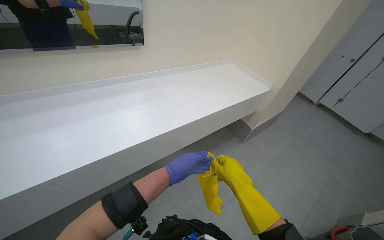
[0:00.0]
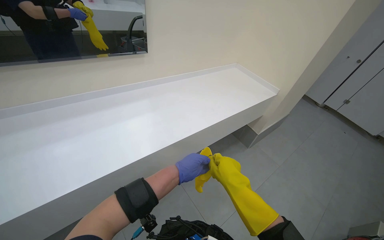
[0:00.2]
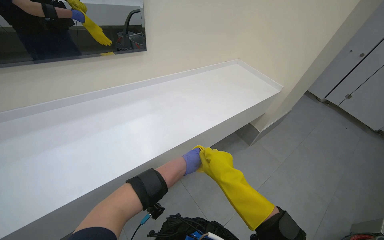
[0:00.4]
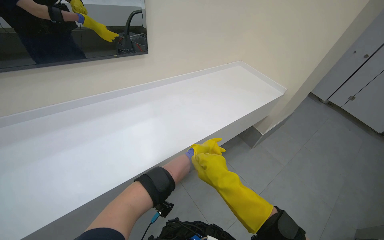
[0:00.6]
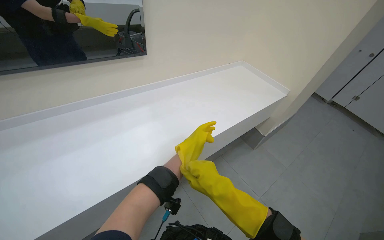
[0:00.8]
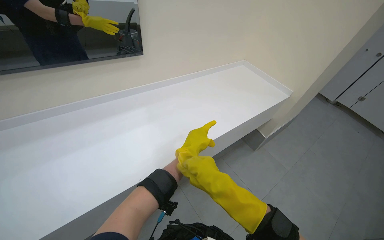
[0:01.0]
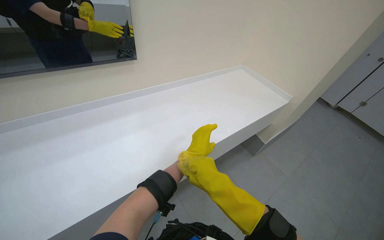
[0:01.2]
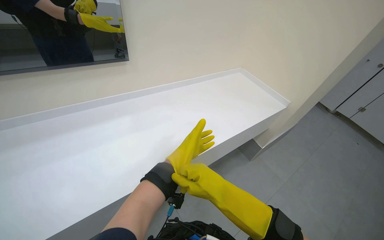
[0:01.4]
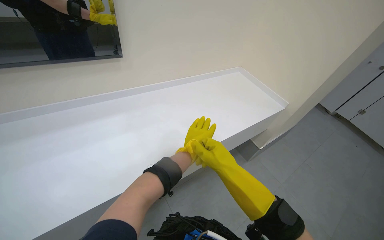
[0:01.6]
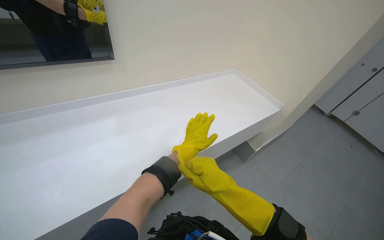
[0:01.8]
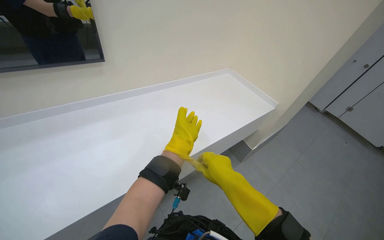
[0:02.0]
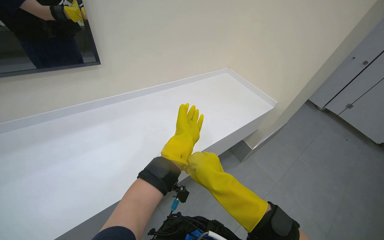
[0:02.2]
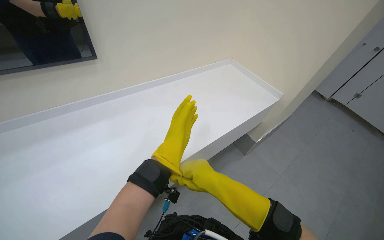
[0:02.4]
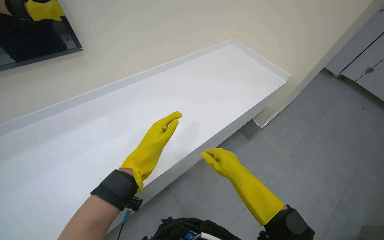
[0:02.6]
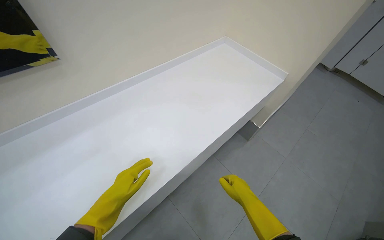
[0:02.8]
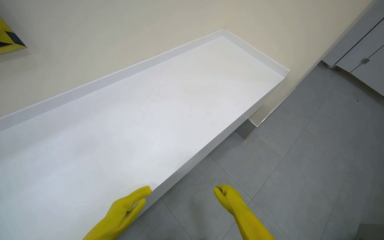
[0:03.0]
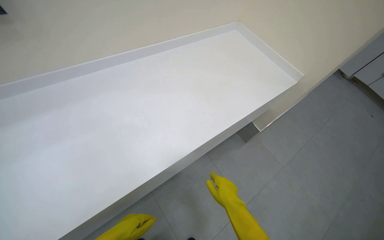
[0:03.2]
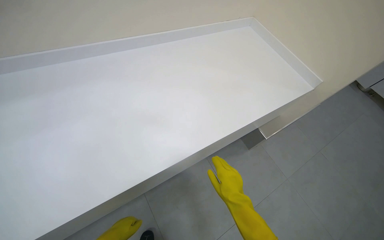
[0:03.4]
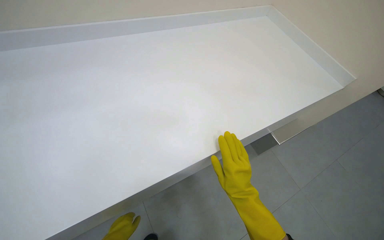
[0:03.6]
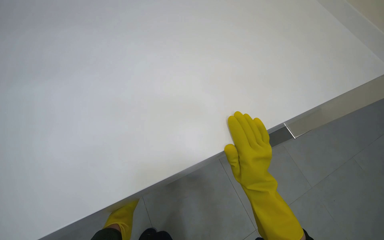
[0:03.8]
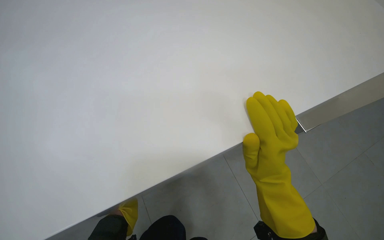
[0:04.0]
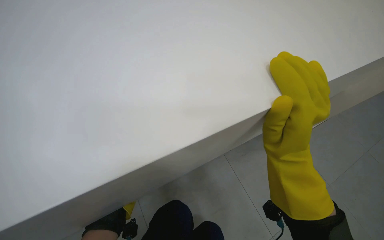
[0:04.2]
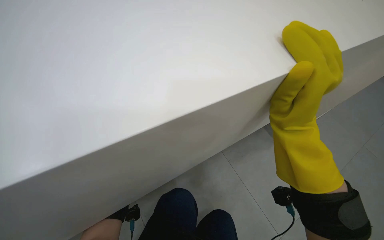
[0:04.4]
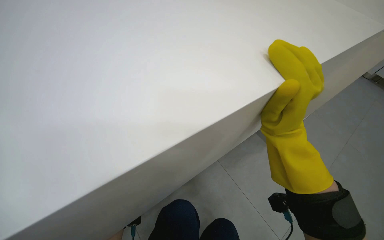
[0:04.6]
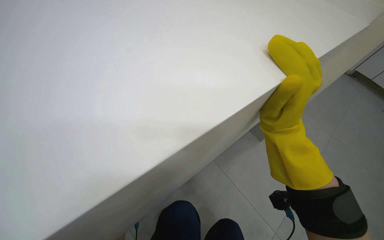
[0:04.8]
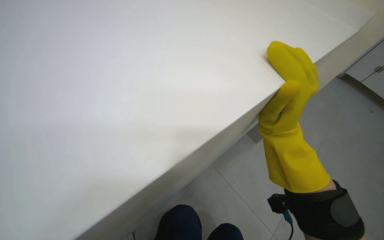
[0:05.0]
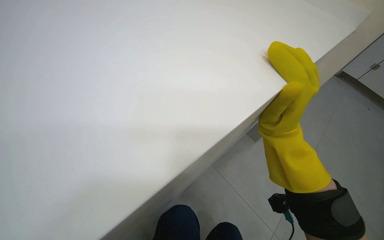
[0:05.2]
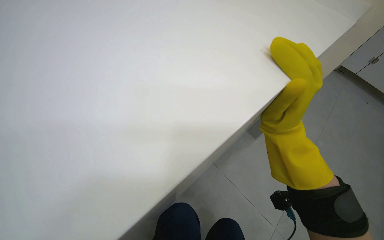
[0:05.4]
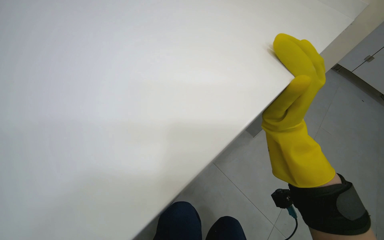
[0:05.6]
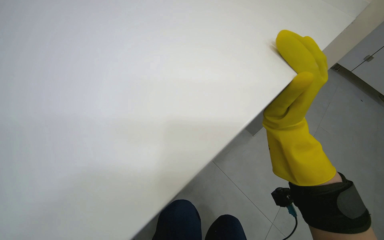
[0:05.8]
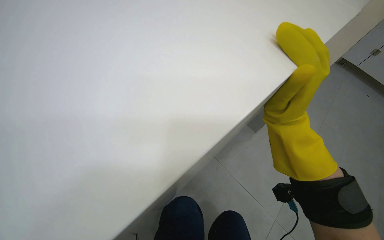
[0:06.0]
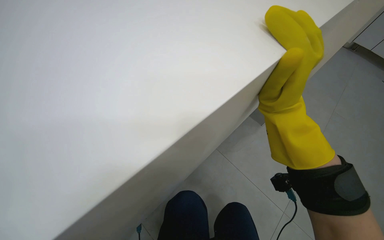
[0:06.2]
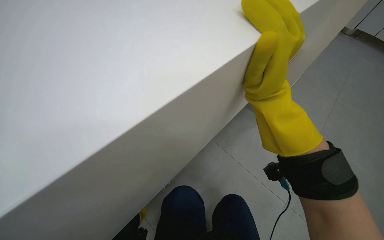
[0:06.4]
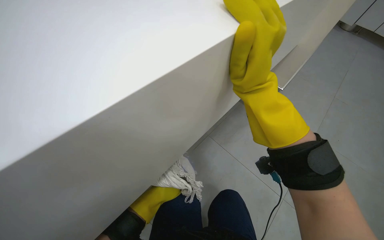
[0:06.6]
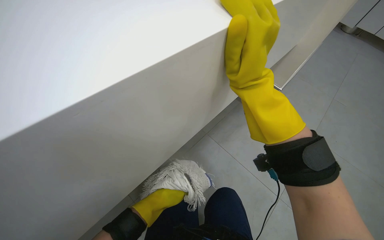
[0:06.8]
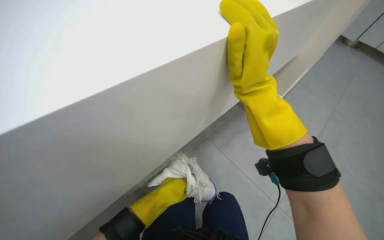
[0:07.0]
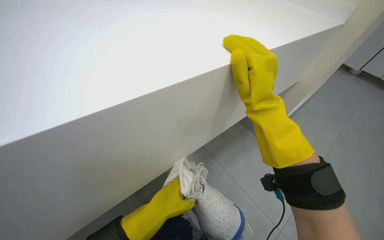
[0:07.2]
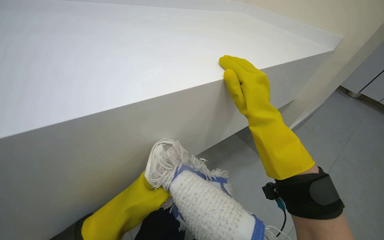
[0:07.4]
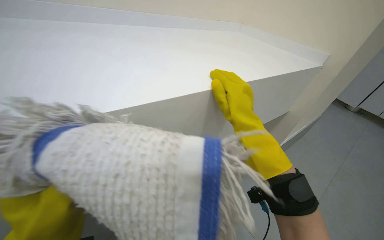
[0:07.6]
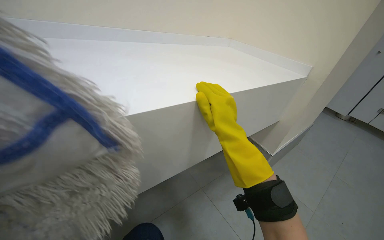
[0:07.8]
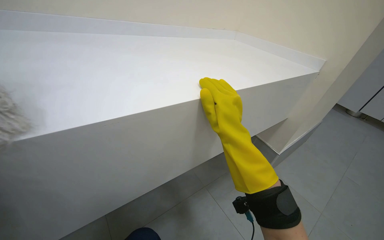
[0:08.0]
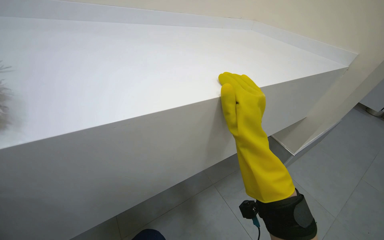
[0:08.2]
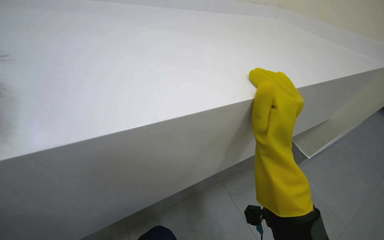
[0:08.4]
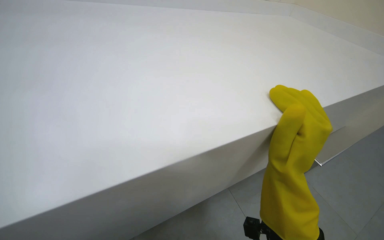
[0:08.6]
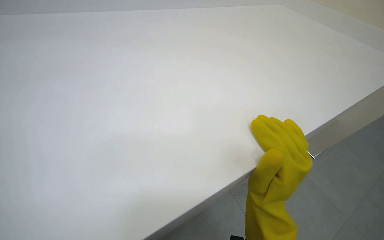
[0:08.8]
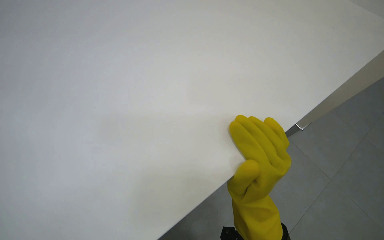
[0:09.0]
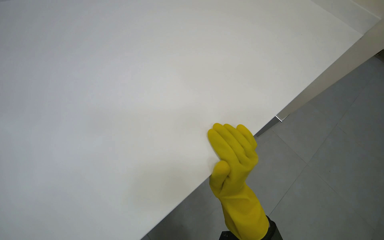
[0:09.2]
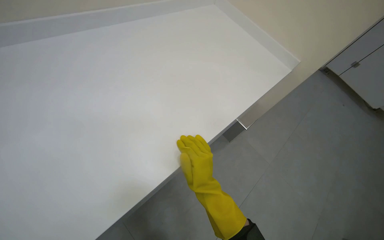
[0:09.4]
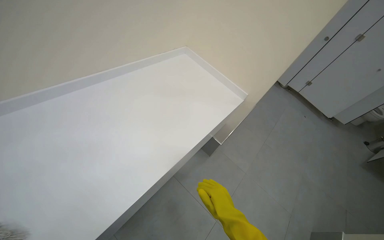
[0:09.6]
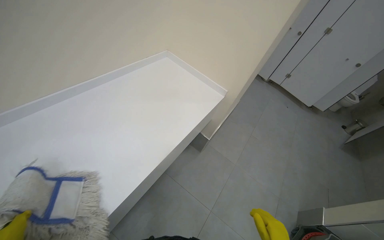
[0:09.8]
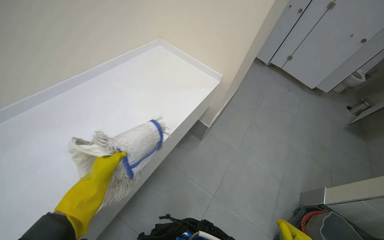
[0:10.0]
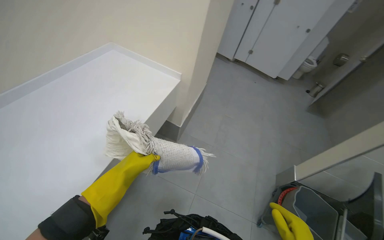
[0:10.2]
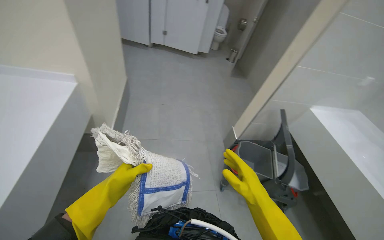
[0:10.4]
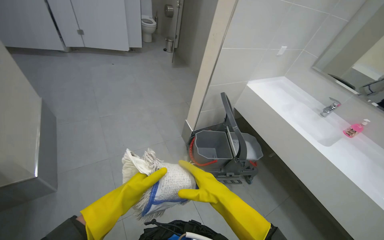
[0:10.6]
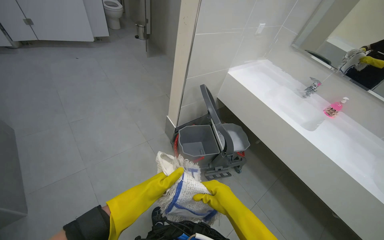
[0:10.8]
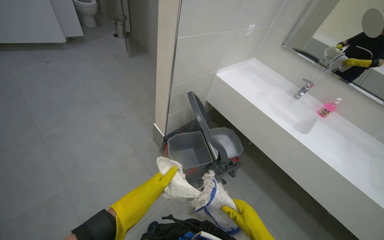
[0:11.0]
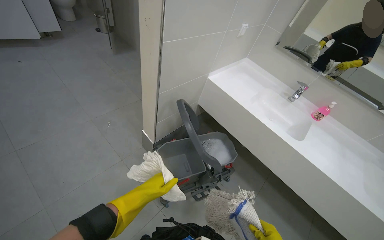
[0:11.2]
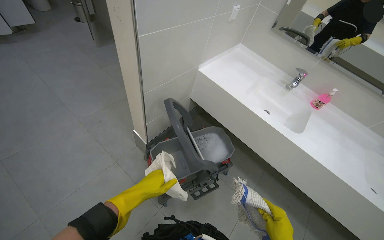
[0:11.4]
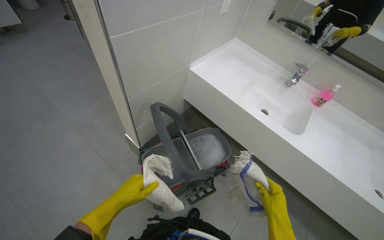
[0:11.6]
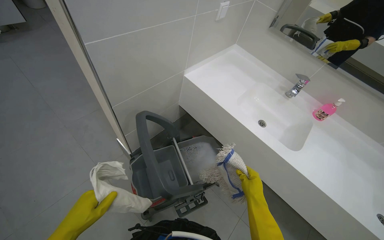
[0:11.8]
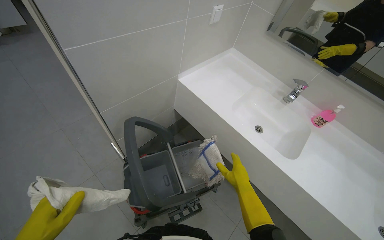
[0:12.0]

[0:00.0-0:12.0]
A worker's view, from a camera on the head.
Job: organizing items.
The whole recording: Organizing equipment for cleaning. The worker organizes the equipment for cleaning.
0:00.0 to 0:01.6: The right hand is displaced farther from the camera by some 10 cm.
0:01.6 to 0:03.0: The left hand travels to the left and down the picture by about 25 cm.
0:03.0 to 0:04.4: The camera travels roughly 40 cm.
0:06.0 to 0:07.6: The camera pitches upward, by about 15 degrees.
0:07.6 to 0:09.0: The camera pitches downward, by approximately 20 degrees.
0:09.0 to 0:10.4: The camera travels some 50 cm. The head turns to the right by about 60 degrees.
0:10.4 to 0:12.0: The wearer moves approximately 80 cm. The head rotates roughly 40 degrees to the right. The view tilts roughly 15 degrees downward.

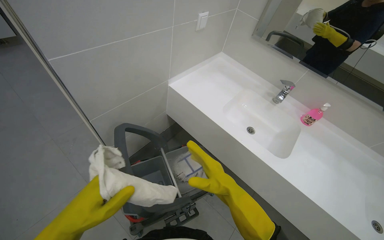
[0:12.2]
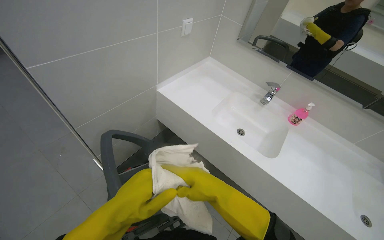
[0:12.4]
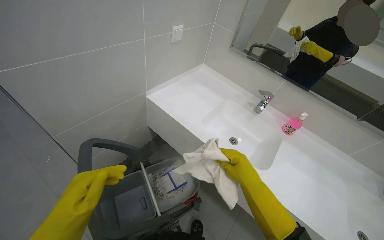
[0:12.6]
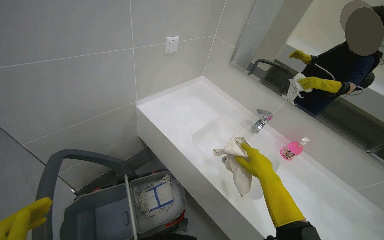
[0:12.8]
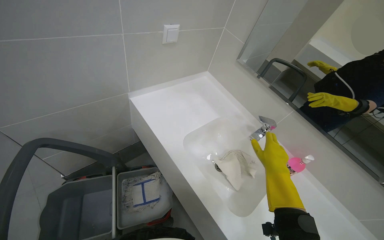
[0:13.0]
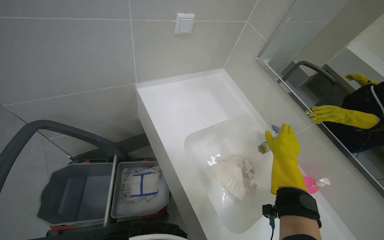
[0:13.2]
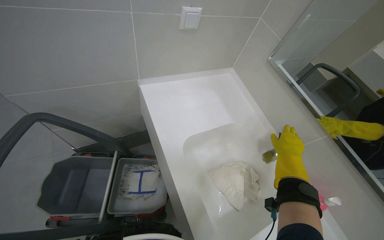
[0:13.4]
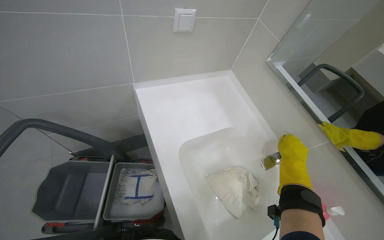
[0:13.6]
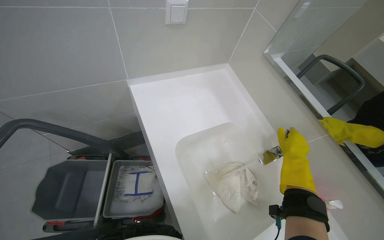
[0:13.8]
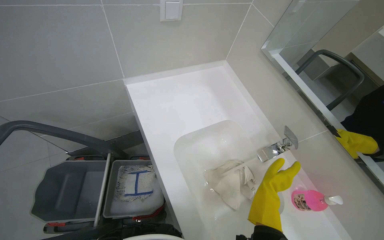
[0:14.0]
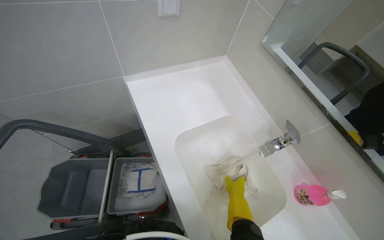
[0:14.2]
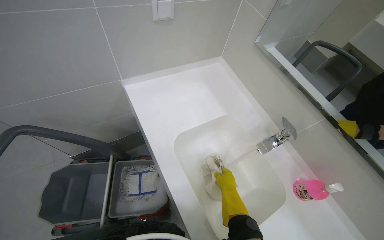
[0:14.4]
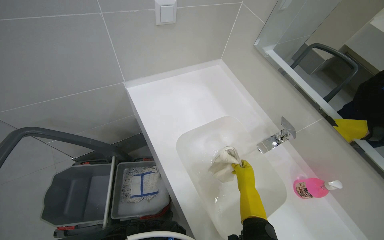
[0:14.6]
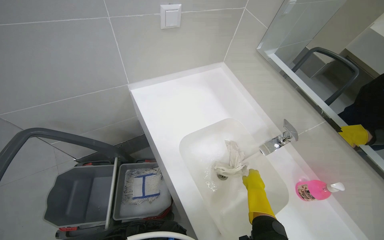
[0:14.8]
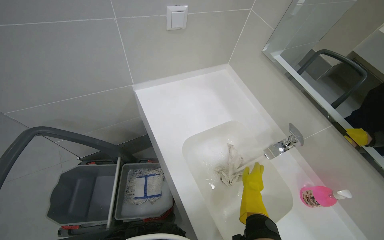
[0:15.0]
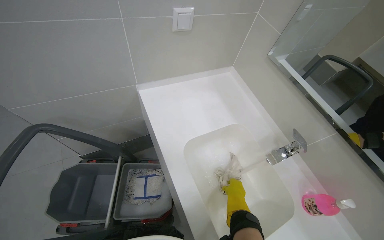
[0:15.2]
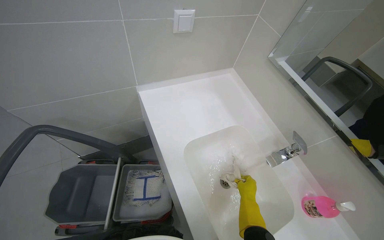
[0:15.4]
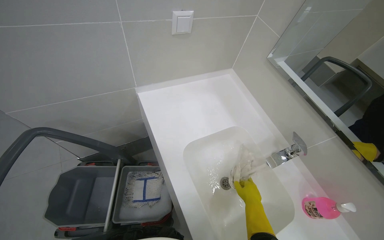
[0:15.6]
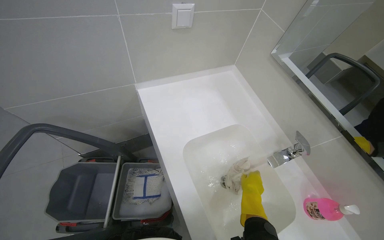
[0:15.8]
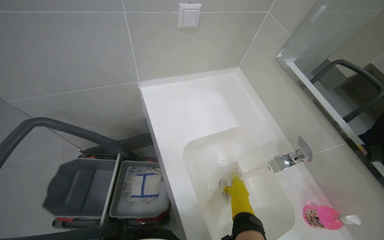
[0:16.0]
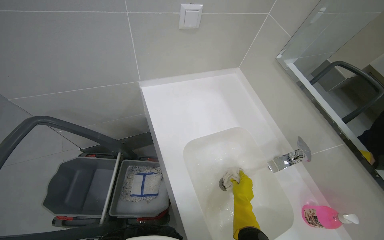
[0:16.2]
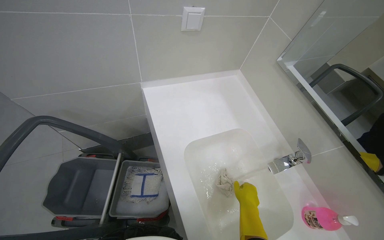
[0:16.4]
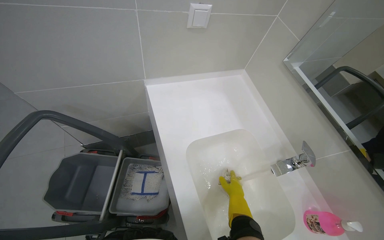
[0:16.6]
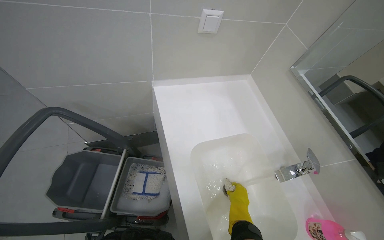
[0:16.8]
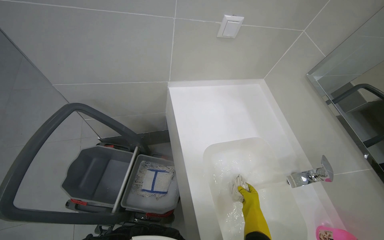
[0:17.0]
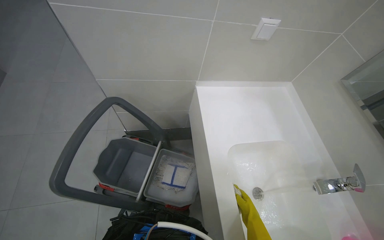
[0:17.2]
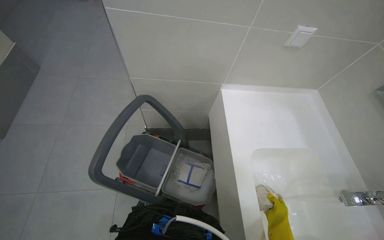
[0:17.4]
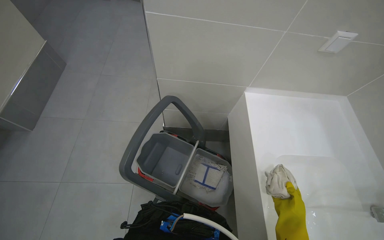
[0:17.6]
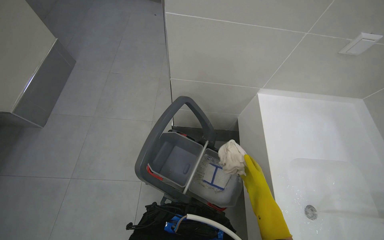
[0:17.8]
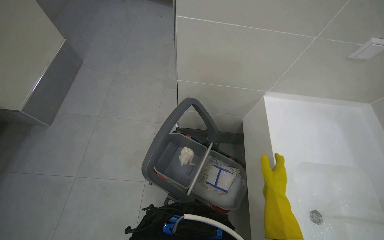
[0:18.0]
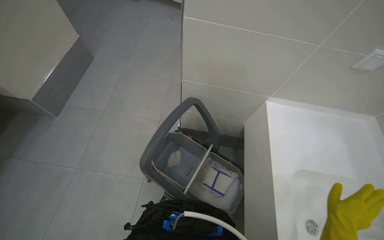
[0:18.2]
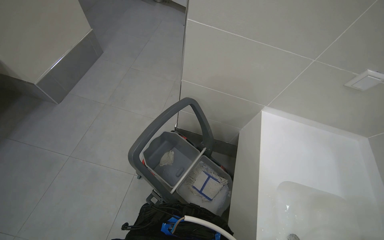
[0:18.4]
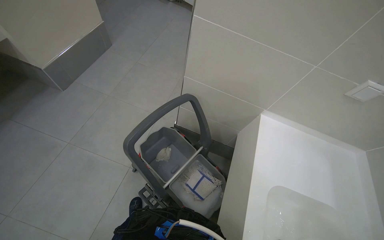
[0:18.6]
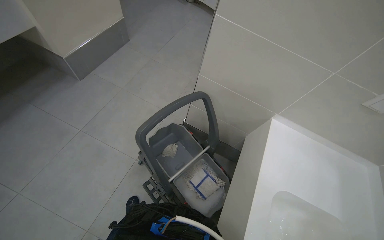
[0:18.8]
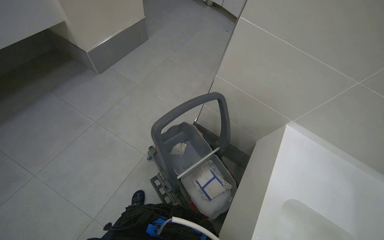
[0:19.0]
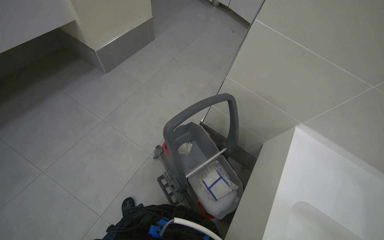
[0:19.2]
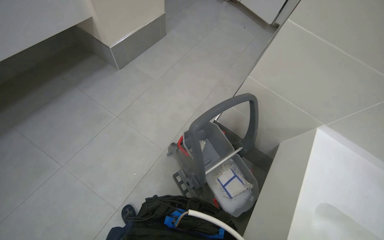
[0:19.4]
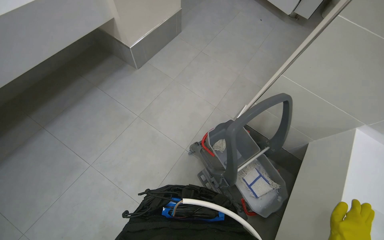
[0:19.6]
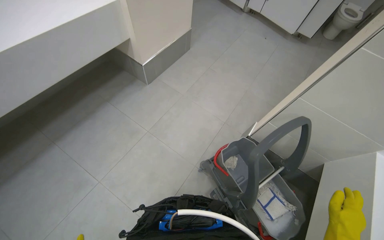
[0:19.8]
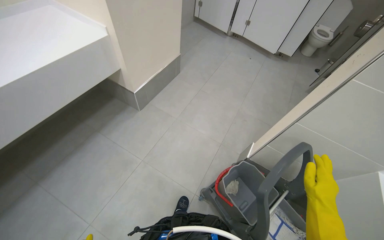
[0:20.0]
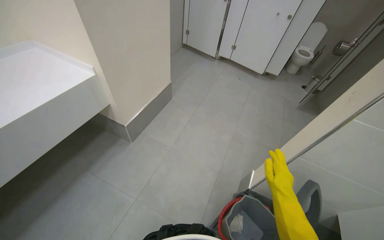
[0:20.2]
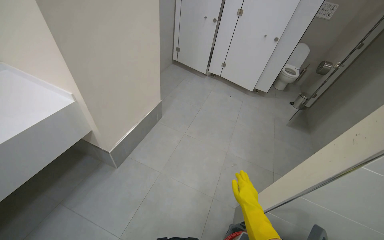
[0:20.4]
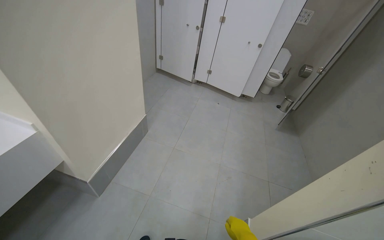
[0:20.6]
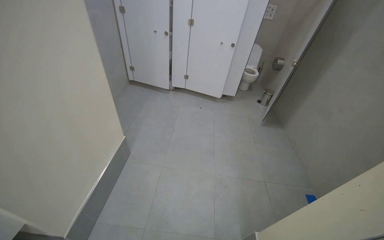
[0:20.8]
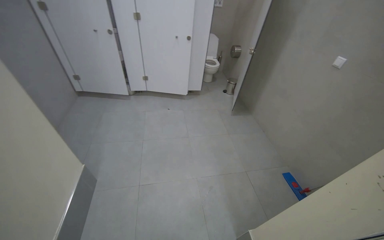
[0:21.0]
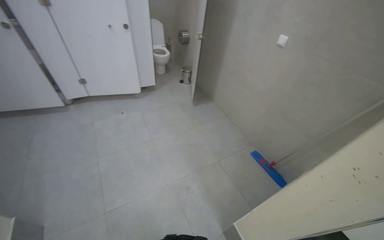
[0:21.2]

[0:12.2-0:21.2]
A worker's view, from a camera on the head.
Job: organizing items.
The whole recording: Organizing equipment for cleaning. The worker organizes the equipment for cleaning.
0:12.2 to 0:13.8: The wearer moves approximately 50 cm. The wearer's head swings roughly 25 degrees to the left.
0:13.8 to 0:15.2: The right hand swings left and right, roughly 20 cm each way, with 2 reversals.
0:16.6 to 0:18.2: The wearer's head swings approximately 30 degrees to the left. The right hand moves nearer to the camera, approximately 15 cm.
0:18.2 to 0:19.8: The head turns to the left by approximately 30 degrees.
0:19.8 to 0:21.2: The camera is carried about 90 cm. The wearer's head swings some 65 degrees to the right.
